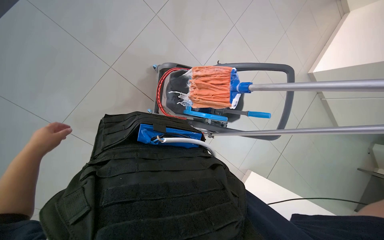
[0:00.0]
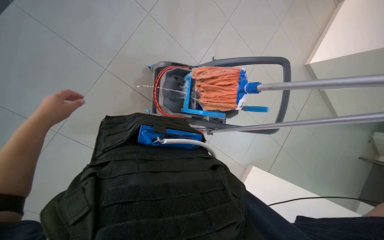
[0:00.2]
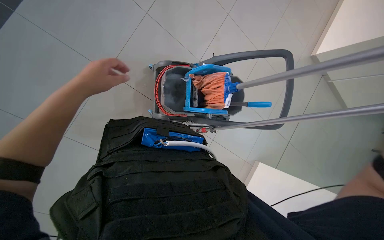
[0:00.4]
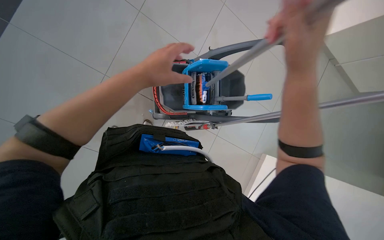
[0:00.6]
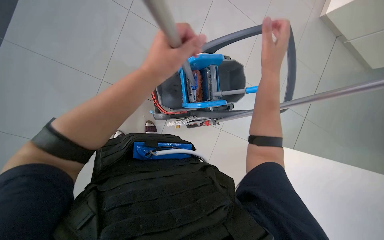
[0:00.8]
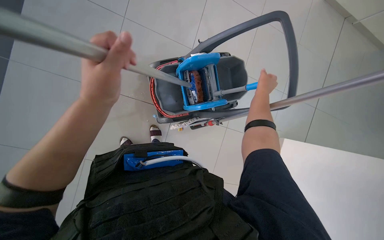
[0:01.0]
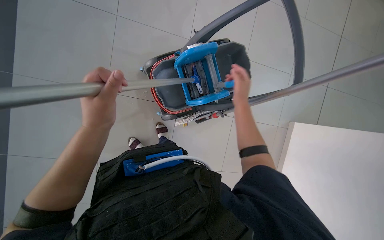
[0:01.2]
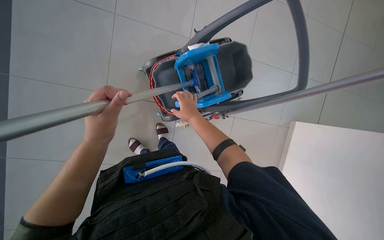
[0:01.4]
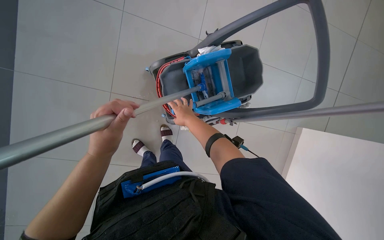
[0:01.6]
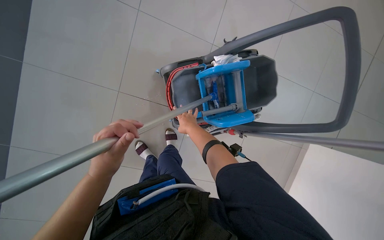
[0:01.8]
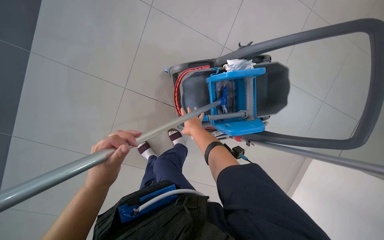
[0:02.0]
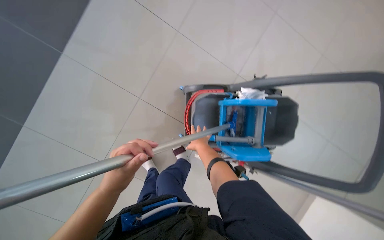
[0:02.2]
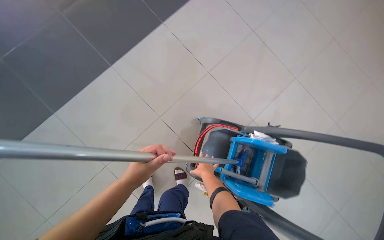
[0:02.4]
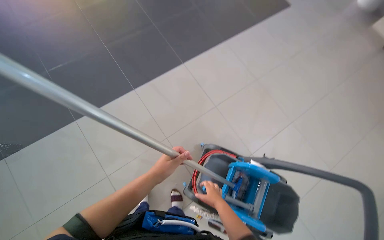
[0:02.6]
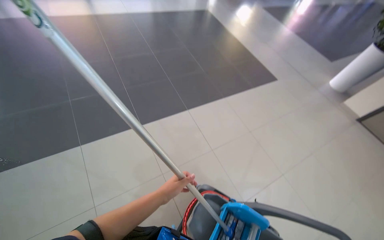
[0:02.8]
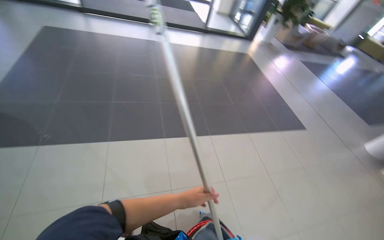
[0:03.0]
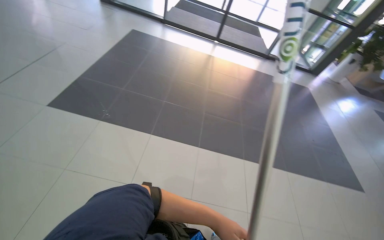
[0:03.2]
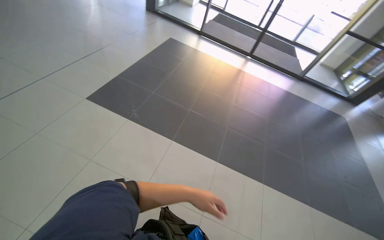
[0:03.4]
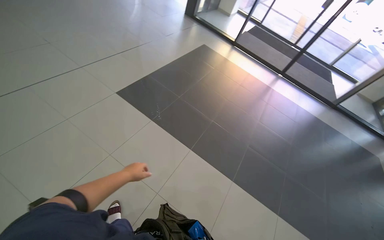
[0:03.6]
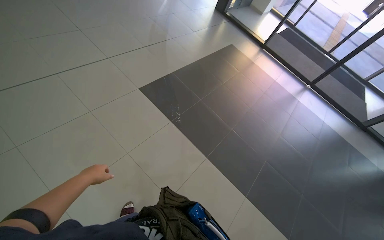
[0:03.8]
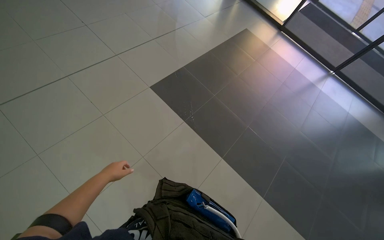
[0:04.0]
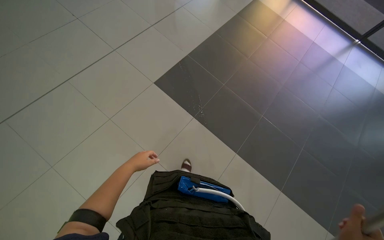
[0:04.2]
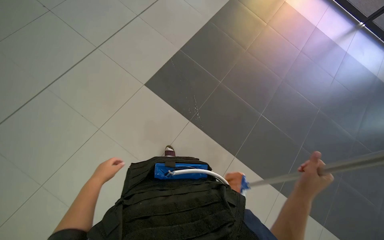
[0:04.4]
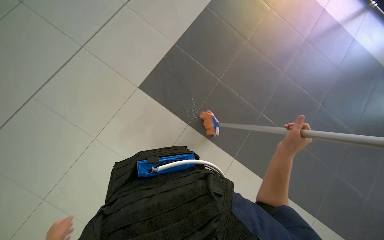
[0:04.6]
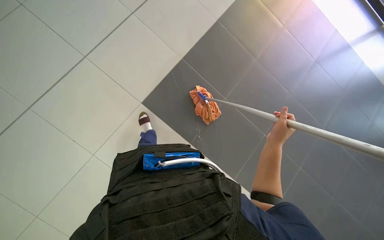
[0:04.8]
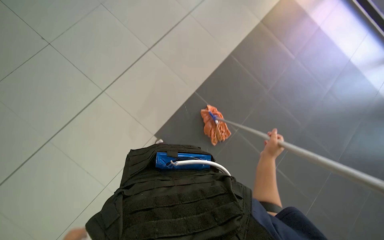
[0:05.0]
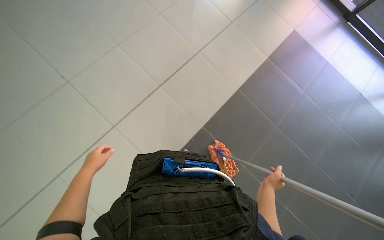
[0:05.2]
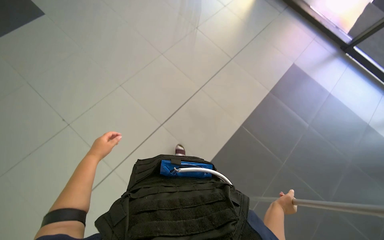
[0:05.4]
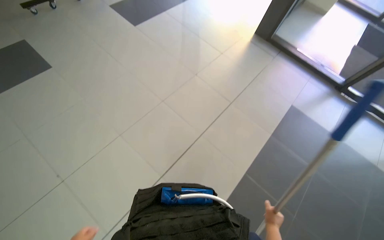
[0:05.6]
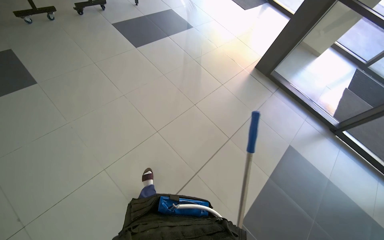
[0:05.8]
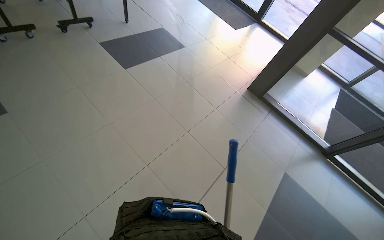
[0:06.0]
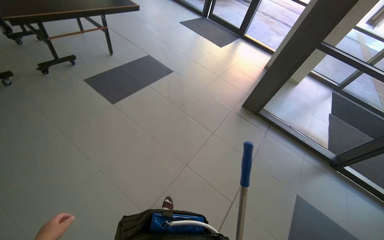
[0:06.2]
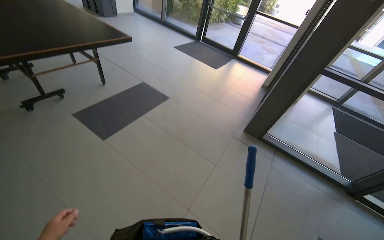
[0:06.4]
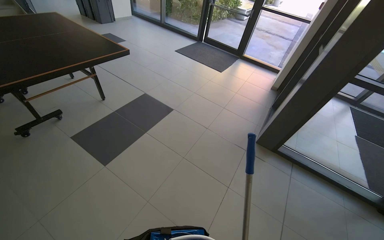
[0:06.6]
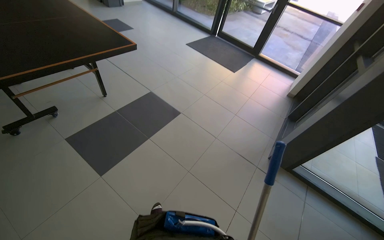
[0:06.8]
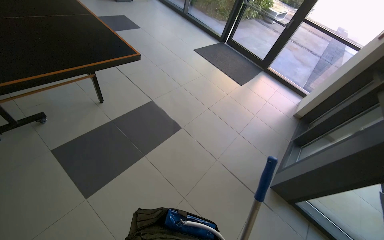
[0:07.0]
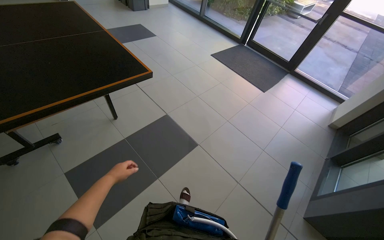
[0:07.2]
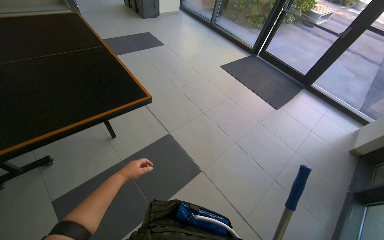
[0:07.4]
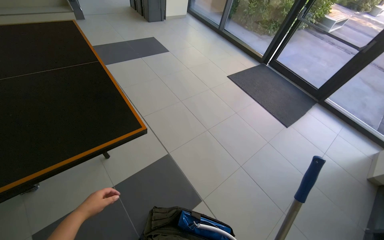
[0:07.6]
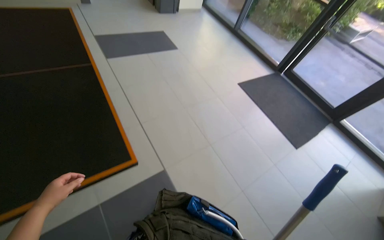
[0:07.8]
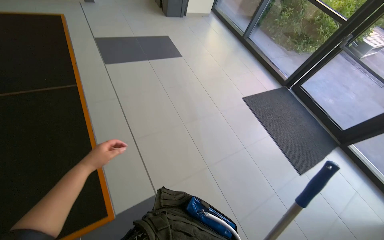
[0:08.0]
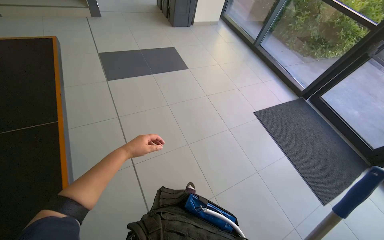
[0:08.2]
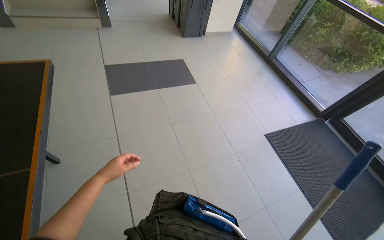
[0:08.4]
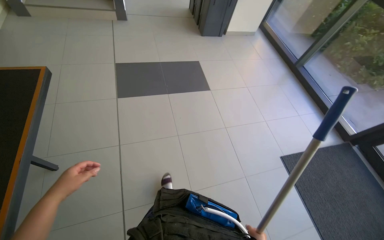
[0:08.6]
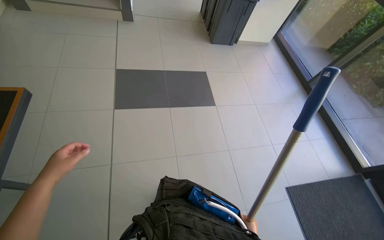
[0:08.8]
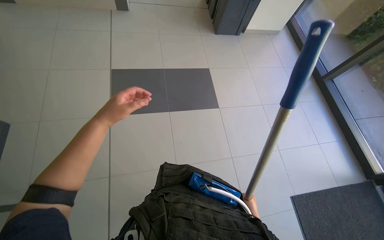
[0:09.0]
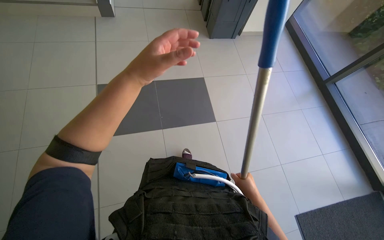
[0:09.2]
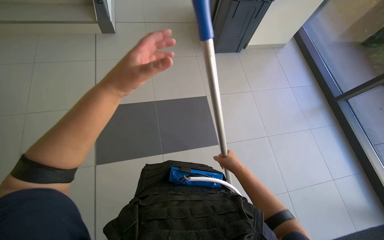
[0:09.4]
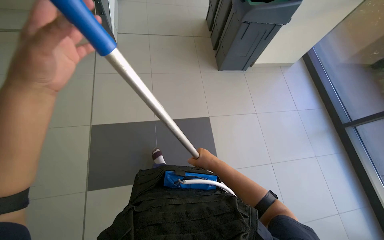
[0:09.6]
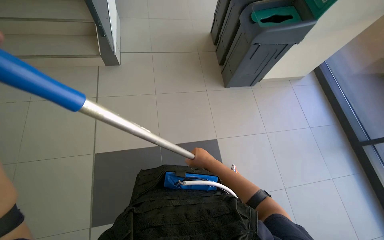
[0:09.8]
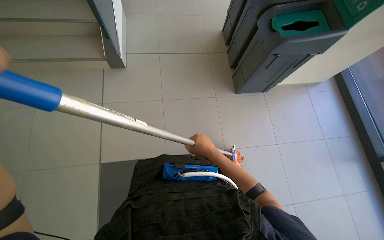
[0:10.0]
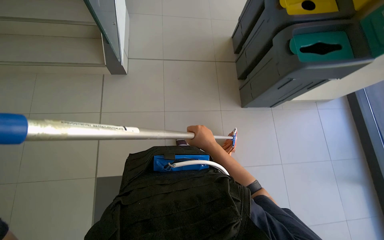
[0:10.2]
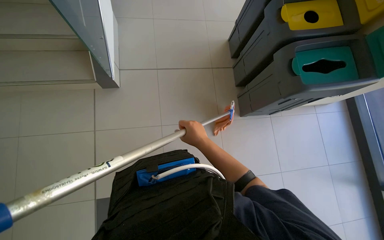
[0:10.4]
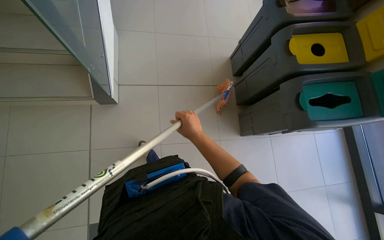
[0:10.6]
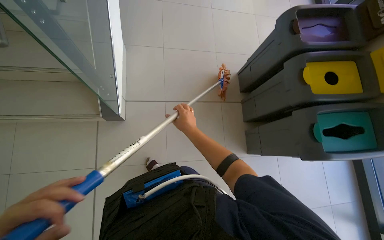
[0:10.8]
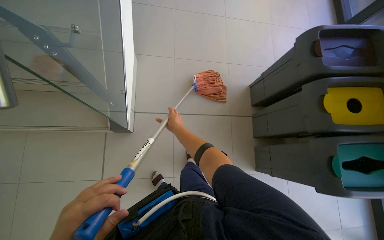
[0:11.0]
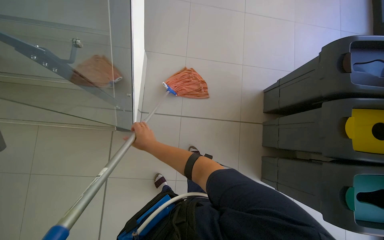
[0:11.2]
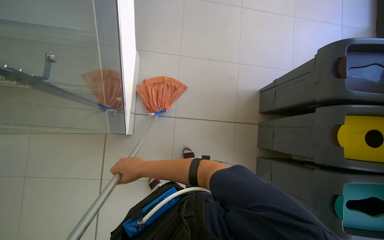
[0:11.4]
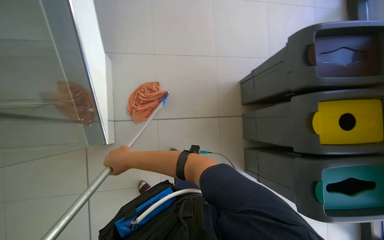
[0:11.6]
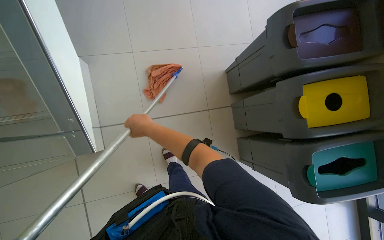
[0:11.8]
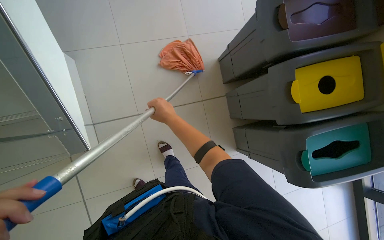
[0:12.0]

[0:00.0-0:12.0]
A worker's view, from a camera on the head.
Job: mopping floor.
The whole recording: Mopping floor. The worker mops the tiled floor with a mop, periodically wringing it in the cleaning cart.
0:00.0 to 0:01.6: The left hand shifts some 20 cm to the right.
0:01.6 to 0:03.0: The camera pitches upward, by roughly 60 degrees. Everything in view rotates about 65 degrees clockwise.
0:03.0 to 0:04.4: The camera travels roughly 1 m. The head turns to the left by about 50 degrees.
0:07.6 to 0:09.0: The wearer moves about 2 m. The head rotates some 30 degrees to the left.
0:10.4 to 0:12.0: The camera travels roughly 80 cm. The view tips downward by some 15 degrees.

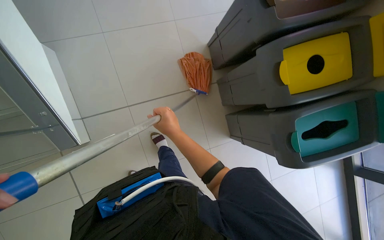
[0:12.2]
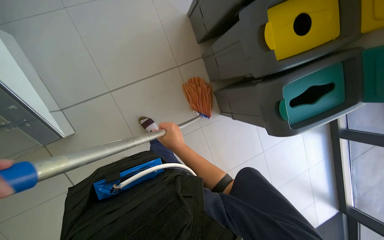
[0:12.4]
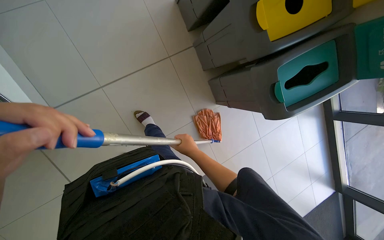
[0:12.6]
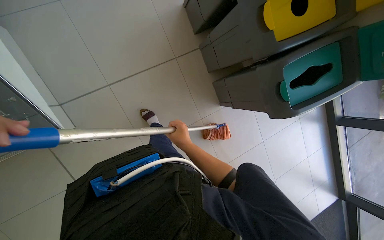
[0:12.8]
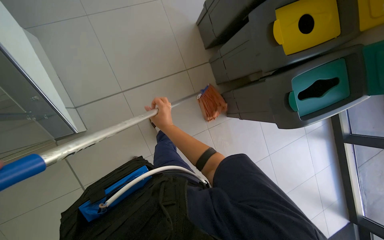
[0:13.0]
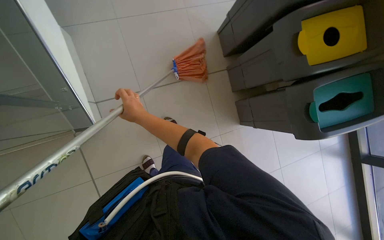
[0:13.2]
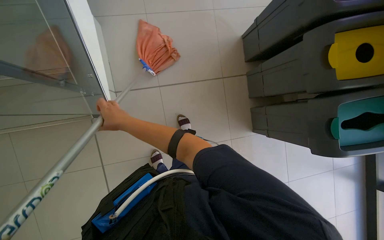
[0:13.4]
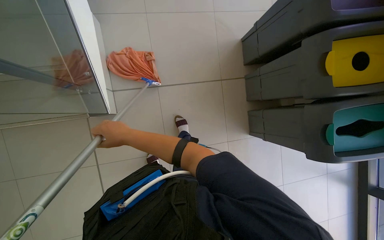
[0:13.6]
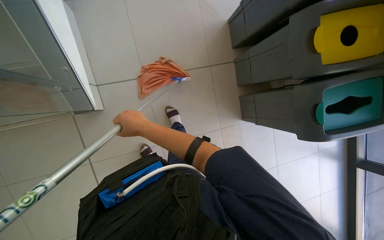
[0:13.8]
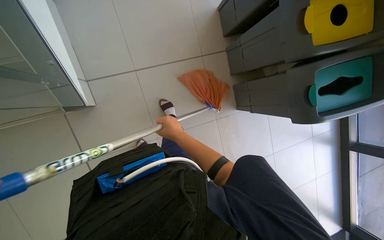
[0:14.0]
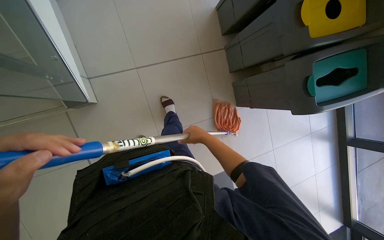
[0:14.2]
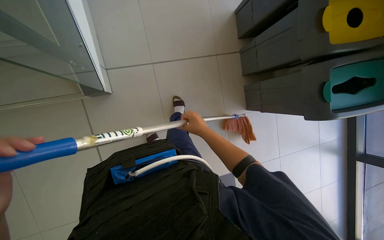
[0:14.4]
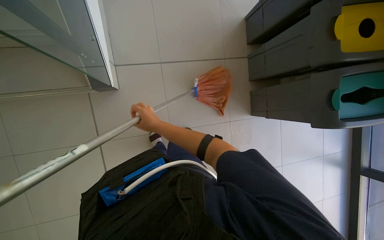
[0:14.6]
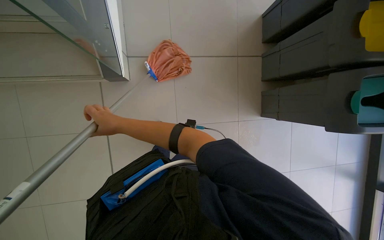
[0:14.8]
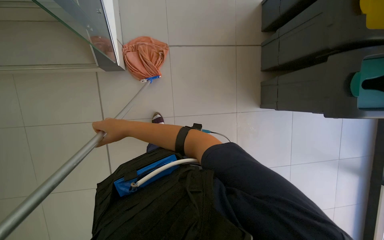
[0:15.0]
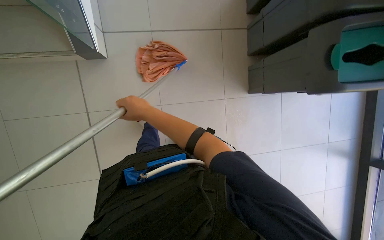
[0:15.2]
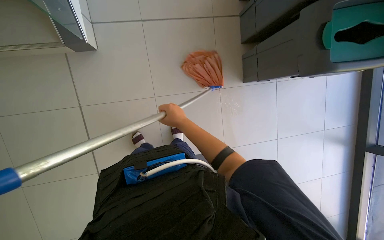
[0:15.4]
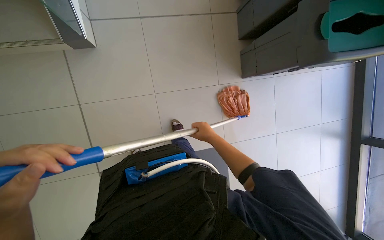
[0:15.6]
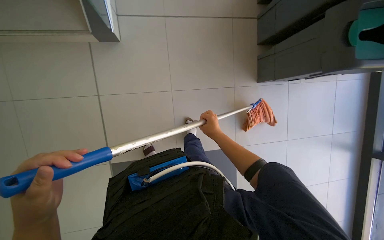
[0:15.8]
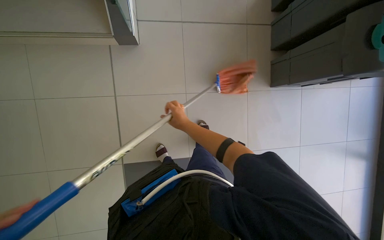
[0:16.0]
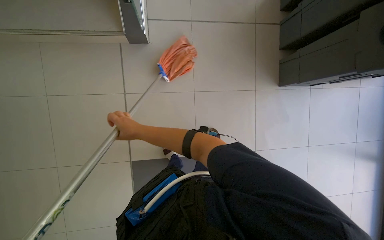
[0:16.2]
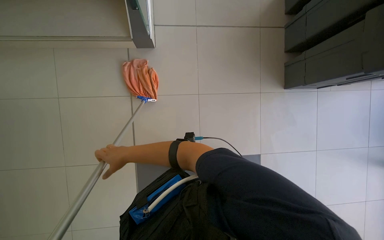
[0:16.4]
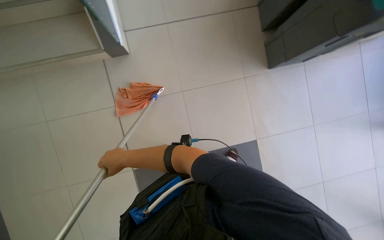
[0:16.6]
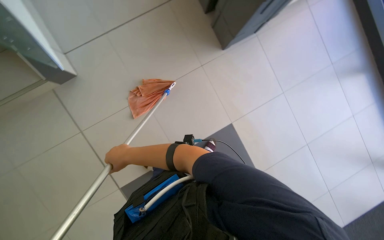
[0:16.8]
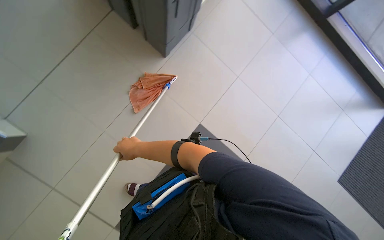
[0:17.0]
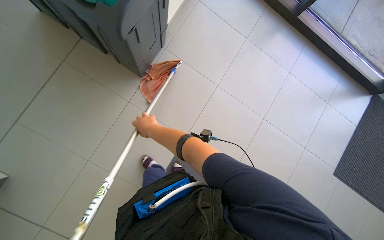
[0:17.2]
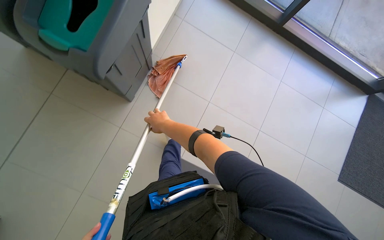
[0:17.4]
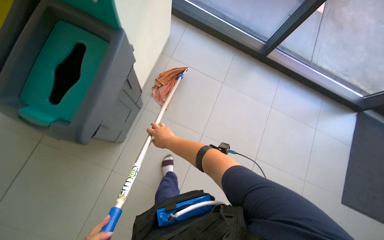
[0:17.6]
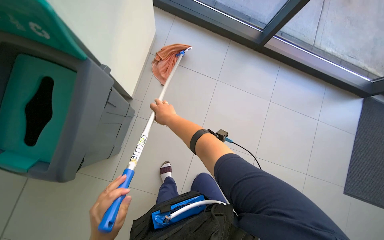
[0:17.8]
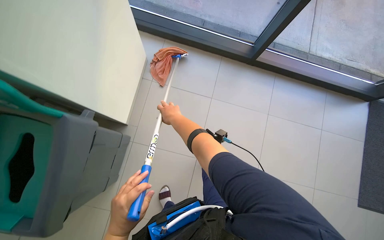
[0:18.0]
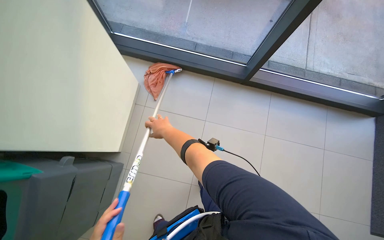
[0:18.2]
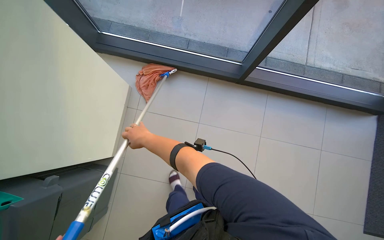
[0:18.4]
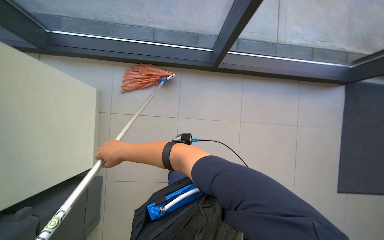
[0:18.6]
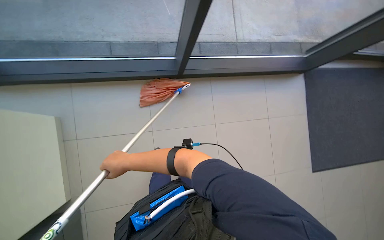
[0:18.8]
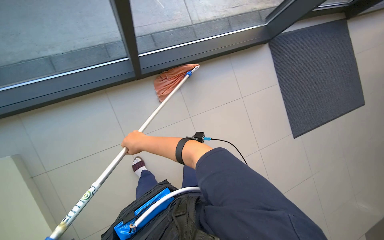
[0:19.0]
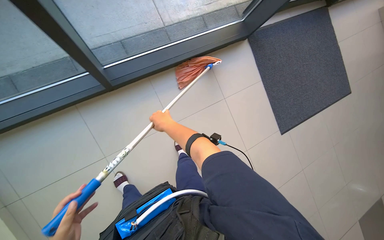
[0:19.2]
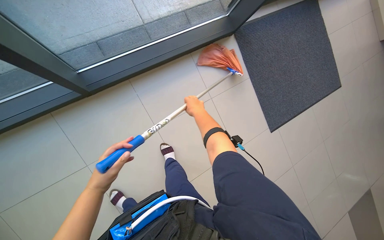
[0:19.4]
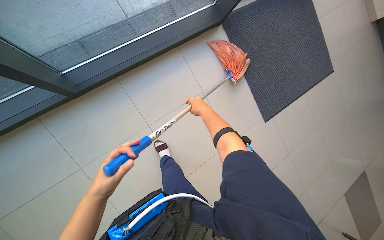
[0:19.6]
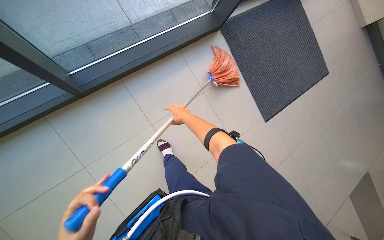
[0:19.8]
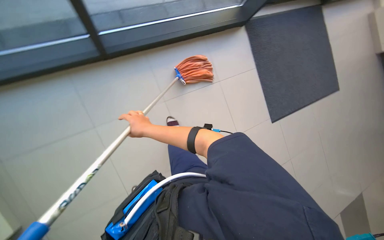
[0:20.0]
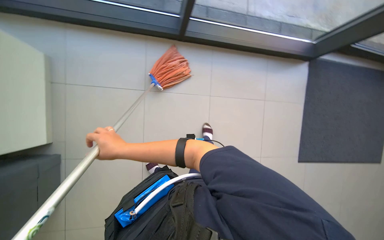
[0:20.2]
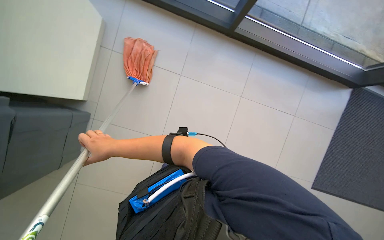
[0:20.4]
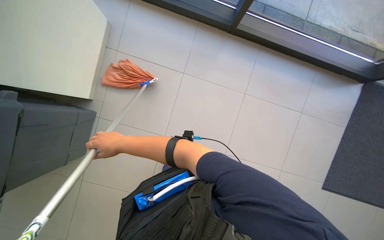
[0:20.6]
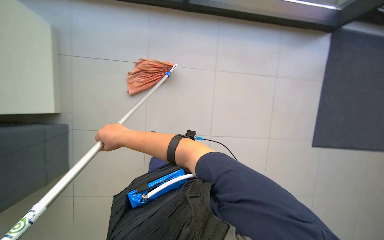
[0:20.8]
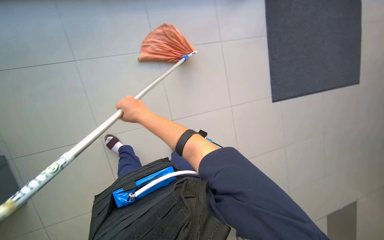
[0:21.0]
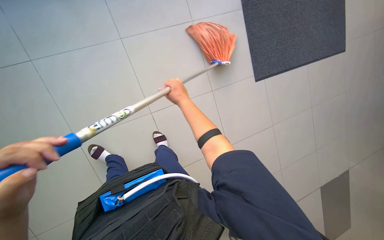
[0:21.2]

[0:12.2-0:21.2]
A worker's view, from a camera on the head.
Job: mopping floor.
The whole recording: Mopping floor. The worker mops the tiled floor with a mop, periodically wringing it in the cleaning cart.
0:12.2 to 0:13.8: The right hand moves to the left, some 20 cm.
0:13.8 to 0:15.2: The right hand goes left and right, roughly 30 cm each way, reversing 2 times.
0:15.2 to 0:16.6: The right hand heads down the picture and to the left, covering approximately 25 cm.
0:16.6 to 0:18.2: The wearer moves some 1 m. The scene turns approximately 40 degrees counterclockwise in the picture.
0:18.2 to 0:19.8: The head travels roughly 70 cm. The head rotates about 50 degrees to the right. The view tilts some 15 degrees downward.
0:19.8 to 0:21.2: The camera travels approximately 40 cm. The scene turns approximately 35 degrees clockwise in the picture.
